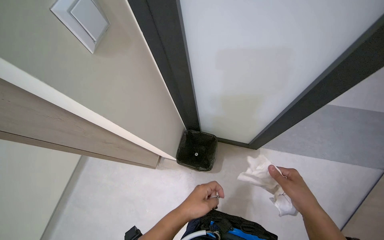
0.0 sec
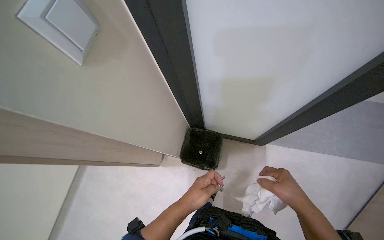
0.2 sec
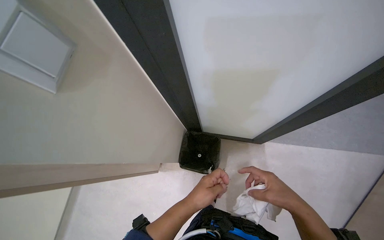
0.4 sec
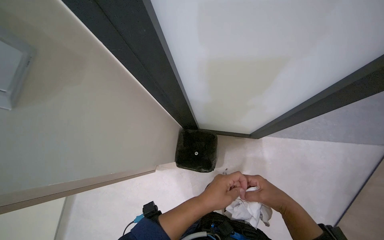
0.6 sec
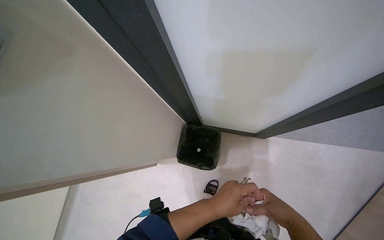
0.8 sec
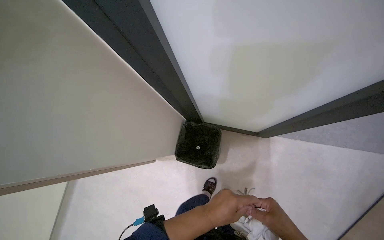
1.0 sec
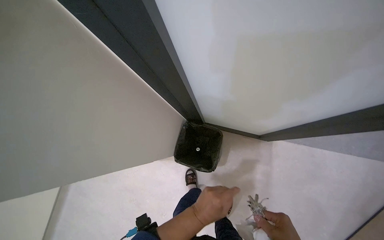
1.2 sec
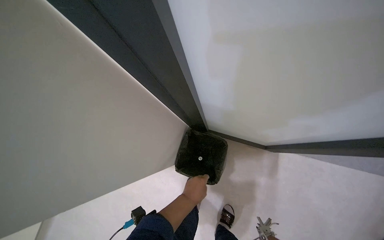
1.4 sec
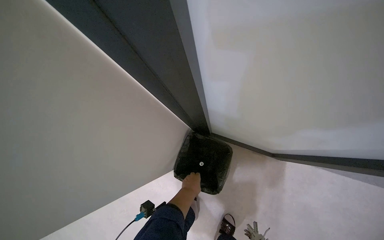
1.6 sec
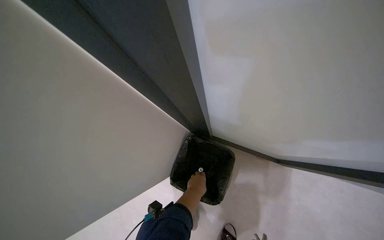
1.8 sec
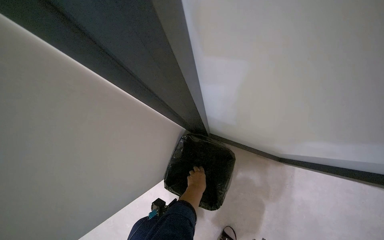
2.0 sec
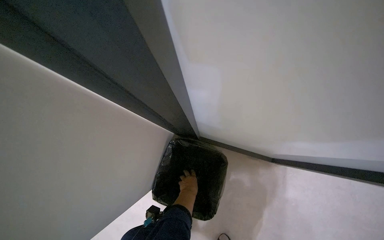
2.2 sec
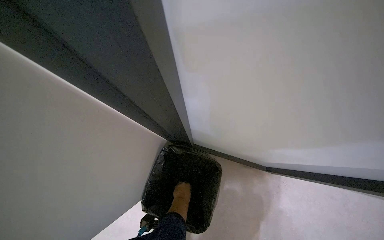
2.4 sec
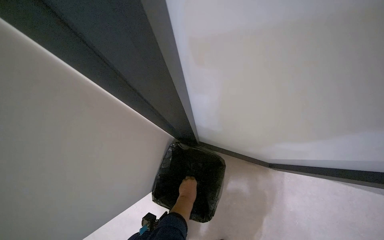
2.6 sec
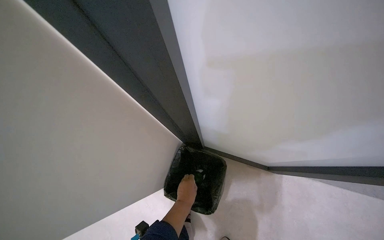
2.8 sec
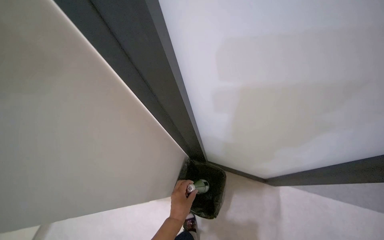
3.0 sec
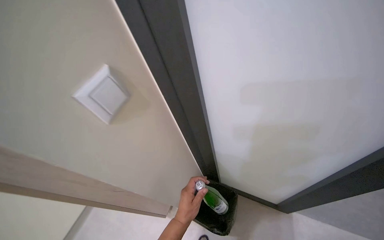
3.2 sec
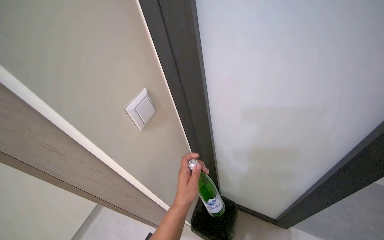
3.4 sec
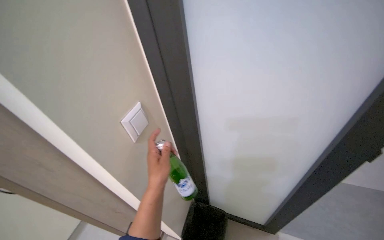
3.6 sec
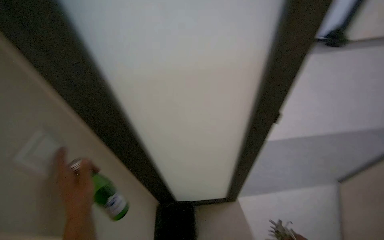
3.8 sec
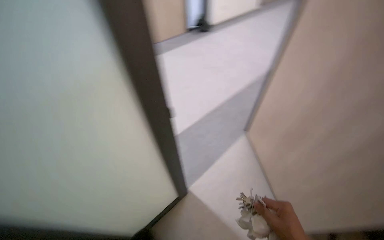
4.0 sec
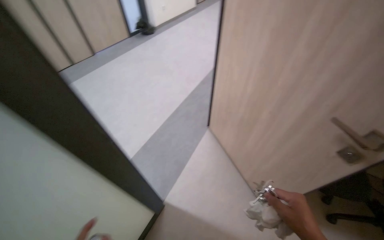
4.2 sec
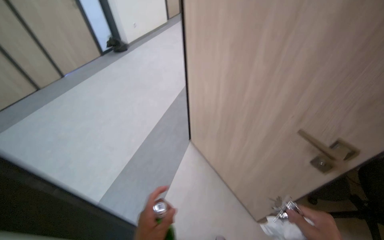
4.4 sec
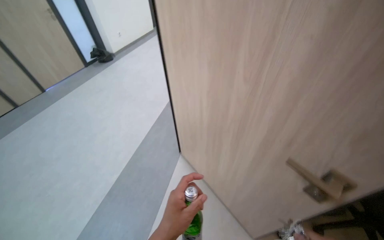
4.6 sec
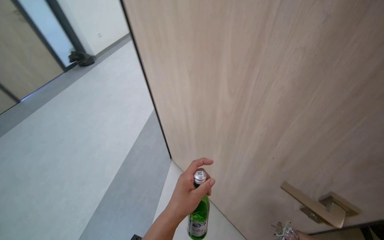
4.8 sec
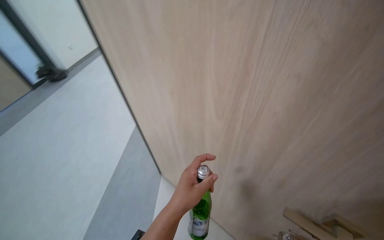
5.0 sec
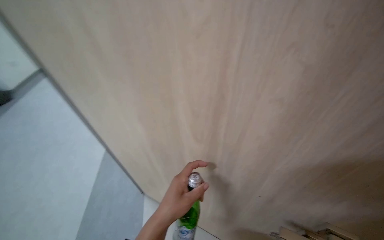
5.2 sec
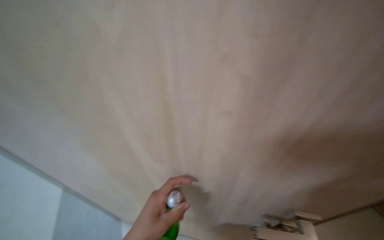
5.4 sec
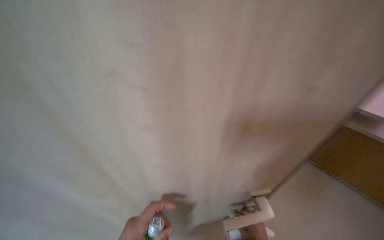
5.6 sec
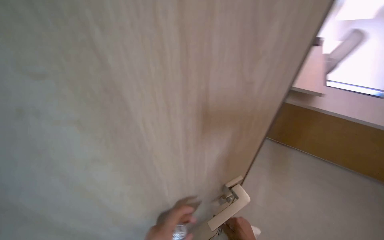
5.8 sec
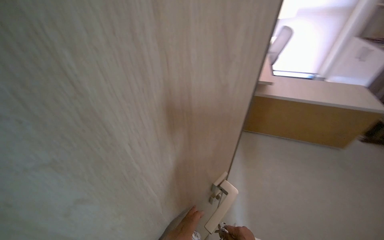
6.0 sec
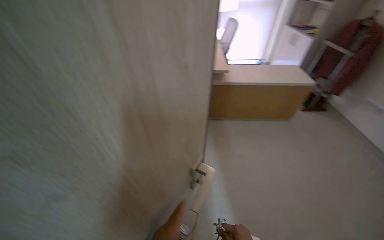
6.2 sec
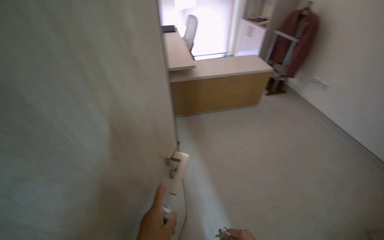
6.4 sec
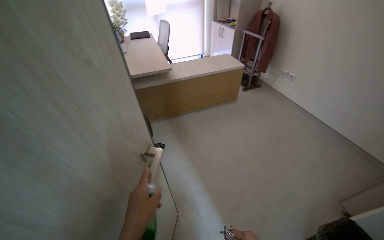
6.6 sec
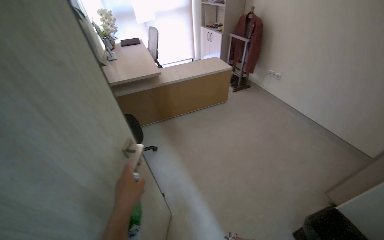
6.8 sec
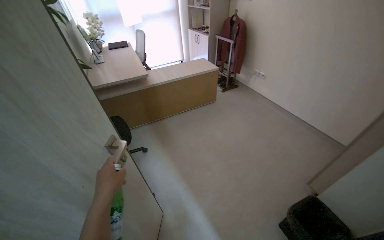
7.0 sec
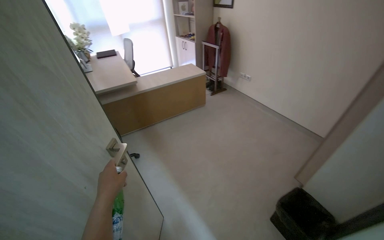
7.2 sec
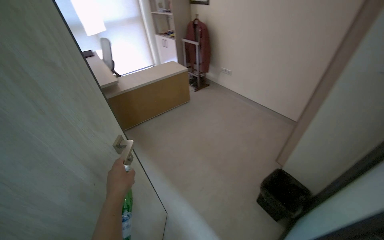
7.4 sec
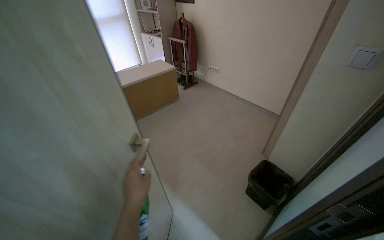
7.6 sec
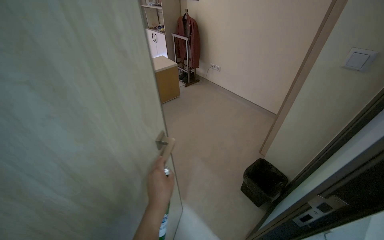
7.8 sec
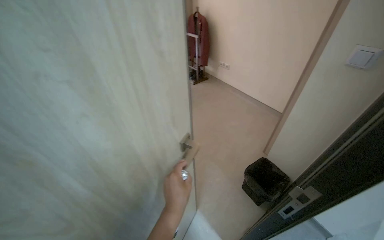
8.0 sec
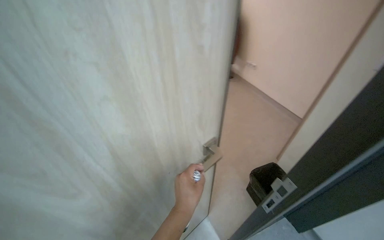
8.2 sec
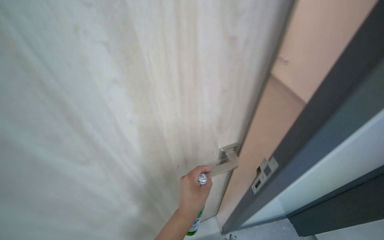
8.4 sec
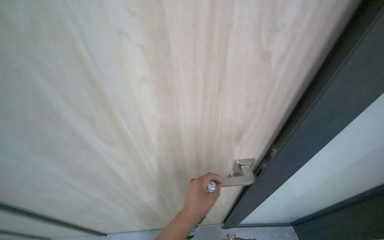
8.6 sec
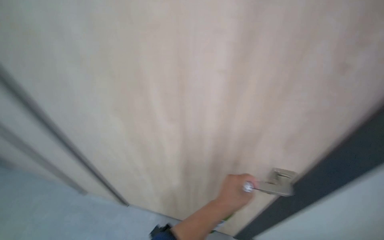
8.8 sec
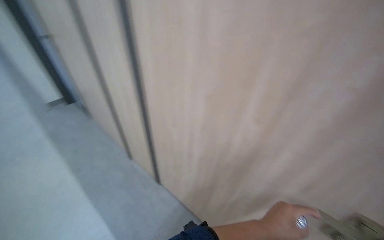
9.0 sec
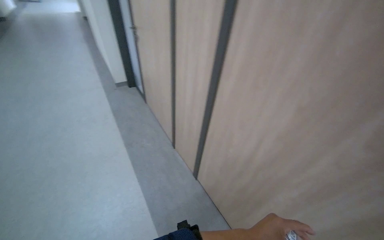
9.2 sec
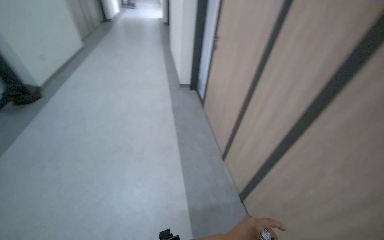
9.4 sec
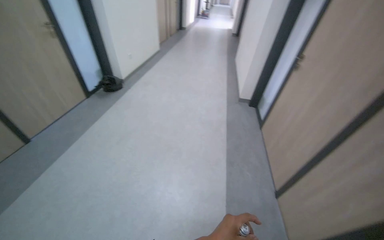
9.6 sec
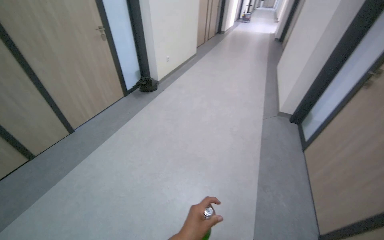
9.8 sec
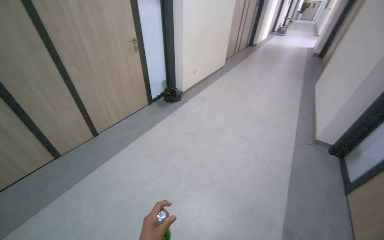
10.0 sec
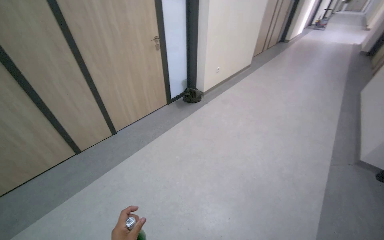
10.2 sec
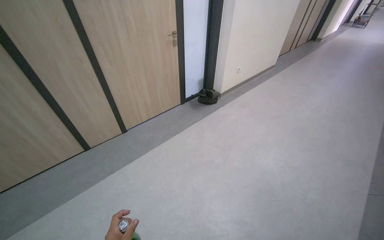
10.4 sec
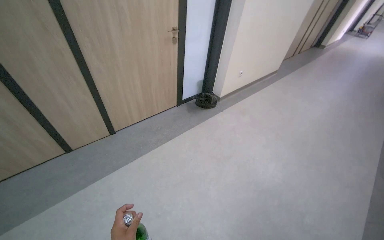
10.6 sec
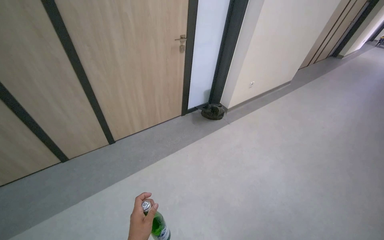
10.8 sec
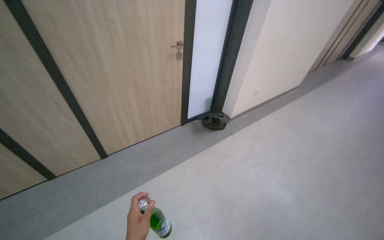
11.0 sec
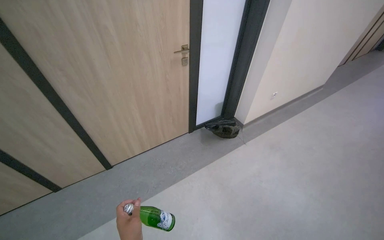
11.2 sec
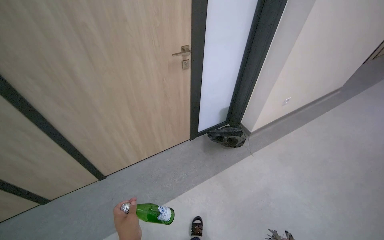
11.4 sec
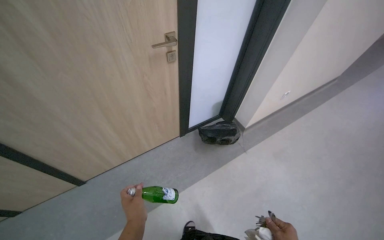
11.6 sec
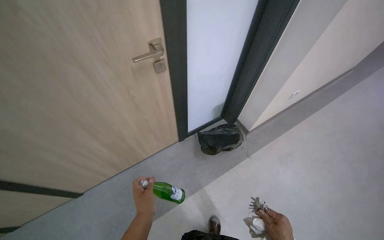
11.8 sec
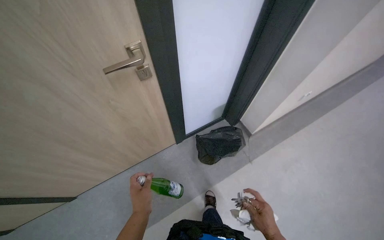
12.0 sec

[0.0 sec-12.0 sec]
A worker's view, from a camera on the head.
Job: wiping surfaces.
The whole recording: Cleaning, organizing, and securing office room. The worker unlocks and opens the door, then cleans surfaces, organizes items, wipes the door handle, and locks the office room.
0.0 sec to 1.6 sec: The left hand shifts about 35 cm farther from the camera.
1.6 sec to 3.0 sec: The left hand shifts roughly 15 cm nearer to the camera.
3.0 sec to 4.4 sec: The wearer's head swings approximately 50 degrees to the right. The wearer looks approximately 35 degrees further upward.
4.4 sec to 6.0 sec: The wearer looks approximately 30 degrees further to the right.
6.0 sec to 7.6 sec: The wearer moves about 40 cm. The wearer's head swings roughly 60 degrees to the right.
7.6 sec to 9.0 sec: The wearer looks some 50 degrees further to the left.
10.4 sec to 12.0 sec: The wearer moves approximately 1.5 m. The view tilts approximately 20 degrees downward.

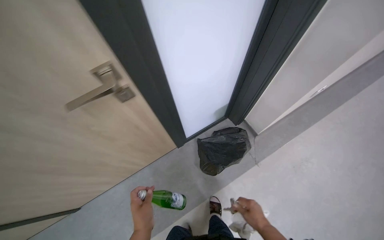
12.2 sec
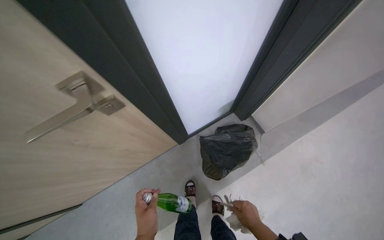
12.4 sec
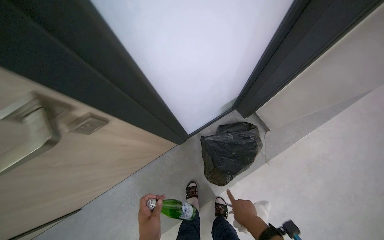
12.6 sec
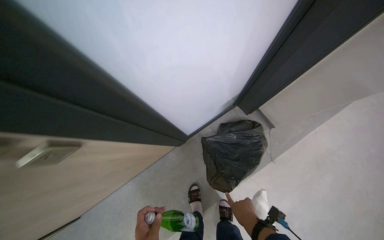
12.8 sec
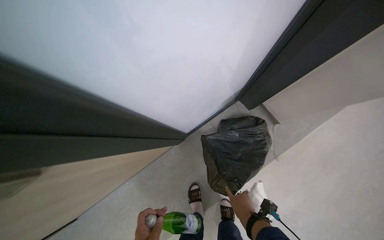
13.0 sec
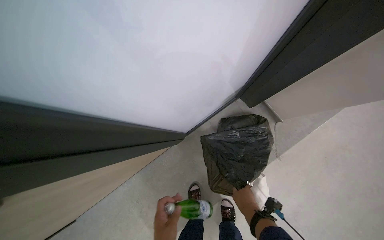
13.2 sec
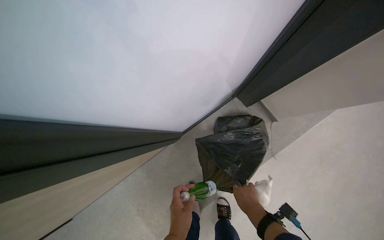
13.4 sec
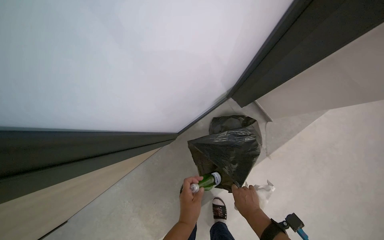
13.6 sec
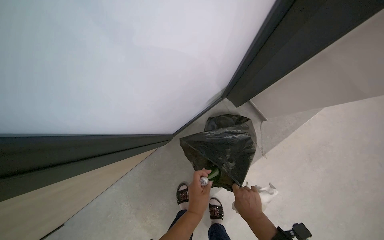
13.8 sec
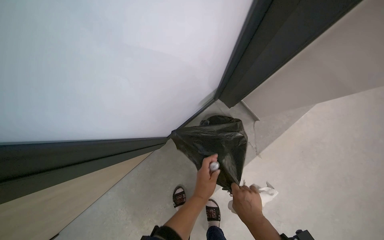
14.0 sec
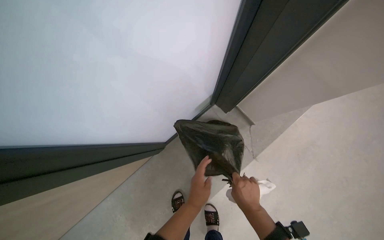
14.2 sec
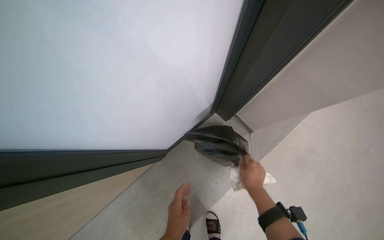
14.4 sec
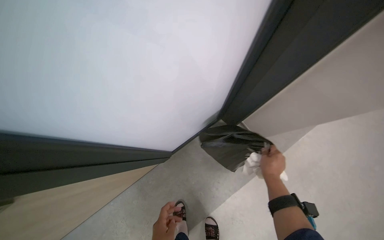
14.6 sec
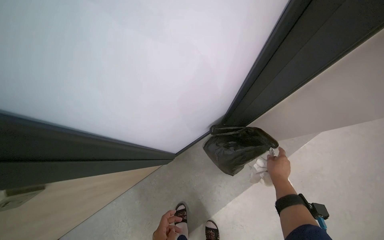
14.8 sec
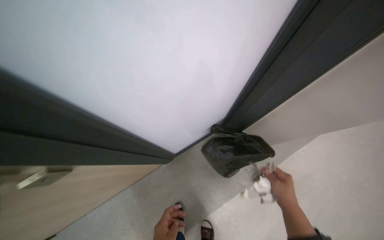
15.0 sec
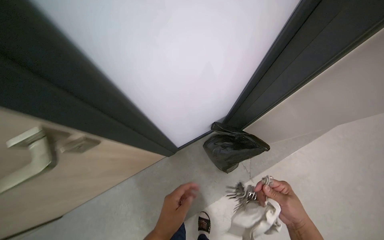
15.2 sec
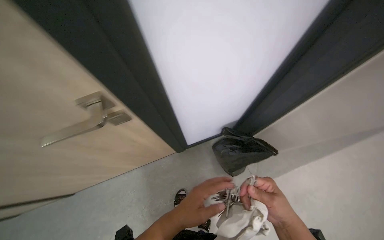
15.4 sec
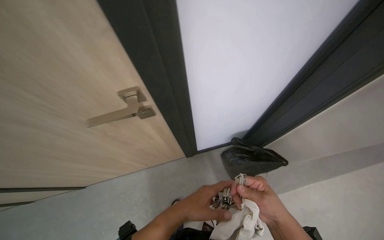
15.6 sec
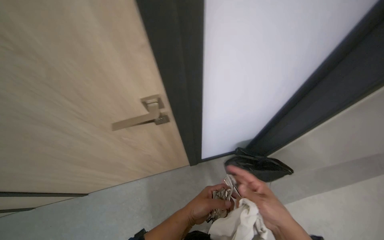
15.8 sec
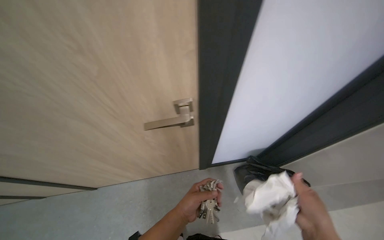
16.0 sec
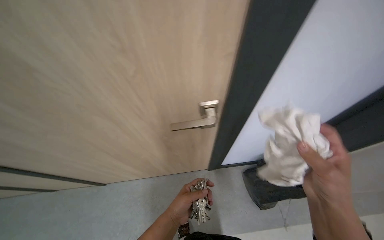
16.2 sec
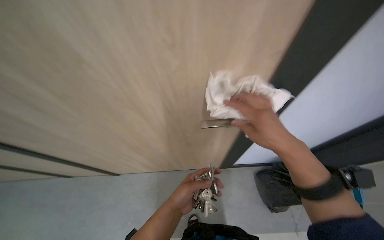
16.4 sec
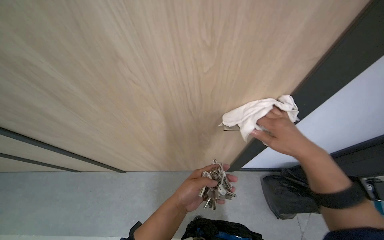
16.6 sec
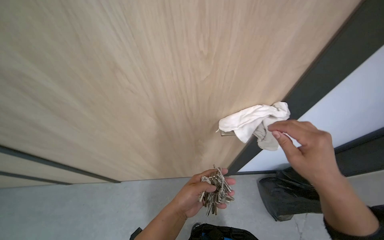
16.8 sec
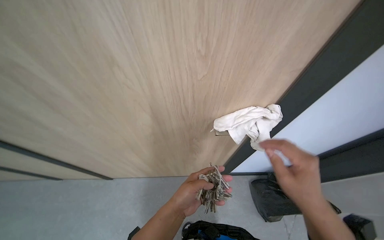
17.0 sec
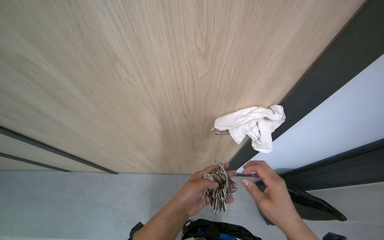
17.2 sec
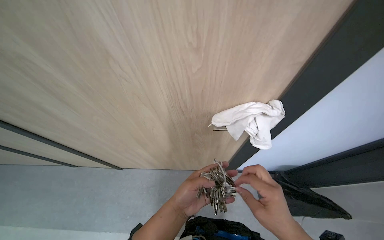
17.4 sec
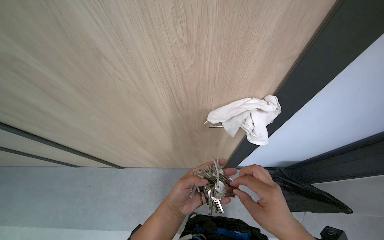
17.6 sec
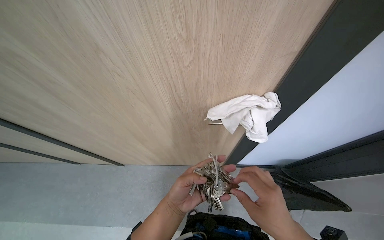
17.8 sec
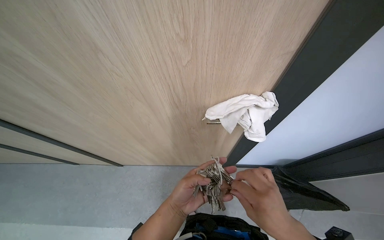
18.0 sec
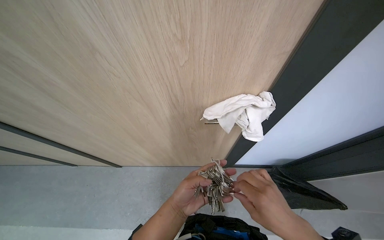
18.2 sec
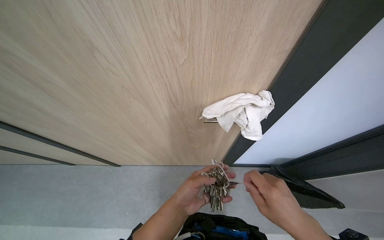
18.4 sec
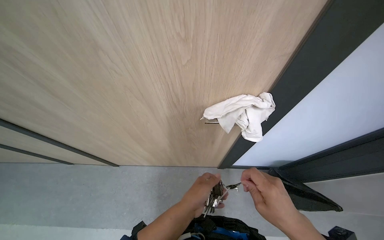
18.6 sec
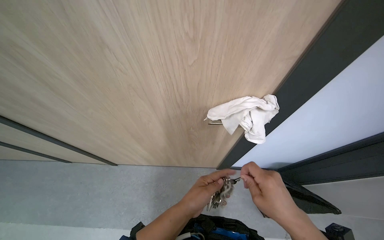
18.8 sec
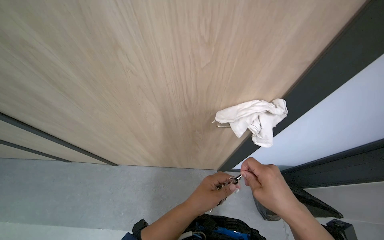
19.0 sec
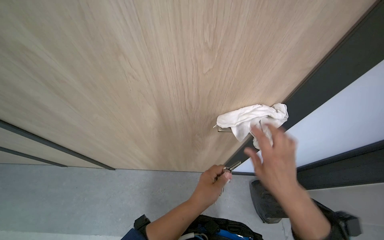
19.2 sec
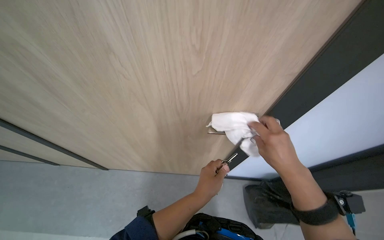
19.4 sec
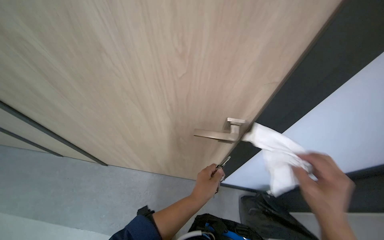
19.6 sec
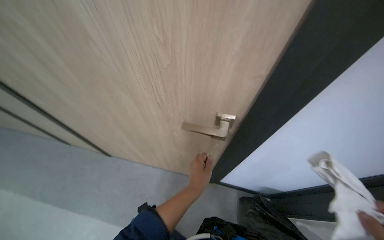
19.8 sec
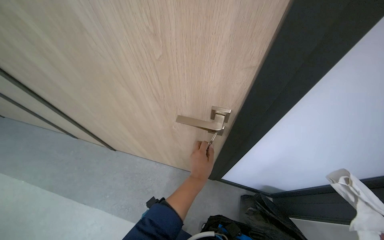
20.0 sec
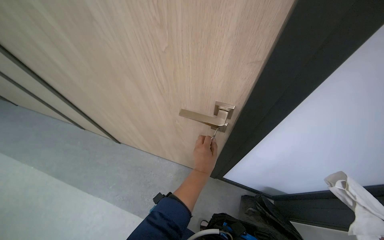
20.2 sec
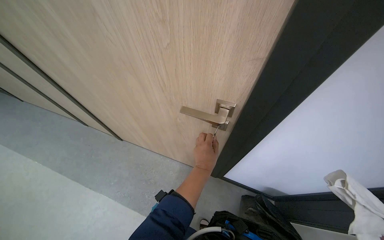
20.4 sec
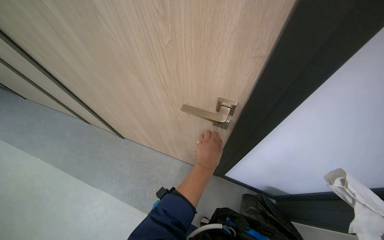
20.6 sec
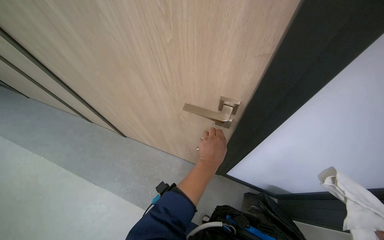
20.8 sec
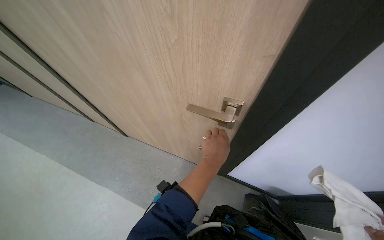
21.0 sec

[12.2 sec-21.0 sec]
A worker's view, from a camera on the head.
Job: wiping surfaces.
The whole recording: Cleaning, organizing, and securing office room. The worker unlocks and opens the door, then cleans surfaces, organizes items, wipes the door handle, and locks the office room.
12.2 sec to 13.6 sec: The head travels roughly 40 cm. The camera pitches downward, by about 20 degrees.
13.6 sec to 15.2 sec: The right hand is displaced nearer to the camera and up the picture by roughly 35 cm.
15.2 sec to 16.6 sec: The wearer's head swings about 30 degrees to the left. The left hand is displaced up the picture by roughly 10 cm, while the right hand is displaced up the picture by about 30 cm.
16.6 sec to 18.0 sec: The right hand shifts approximately 20 cm down the picture and nearer to the camera.
18.0 sec to 19.6 sec: Both hands travel together to the right, roughly 15 cm. The right hand moves about 15 cm up the picture and comes back.
